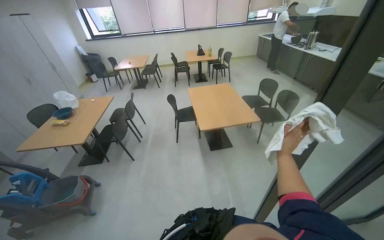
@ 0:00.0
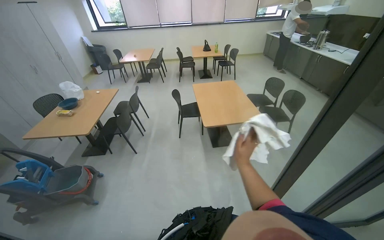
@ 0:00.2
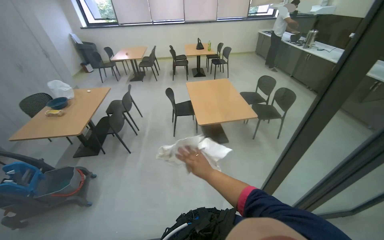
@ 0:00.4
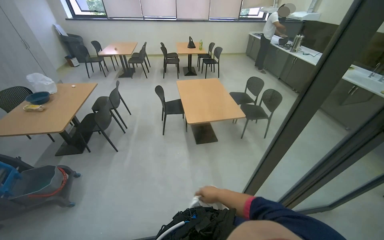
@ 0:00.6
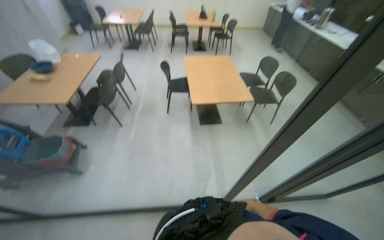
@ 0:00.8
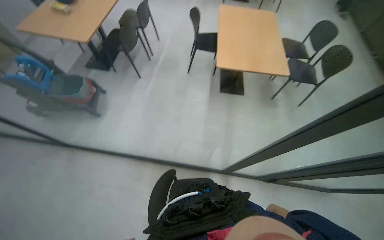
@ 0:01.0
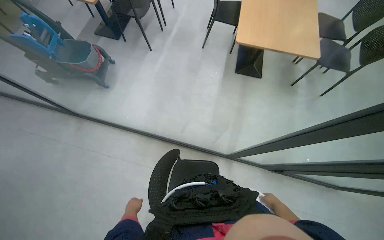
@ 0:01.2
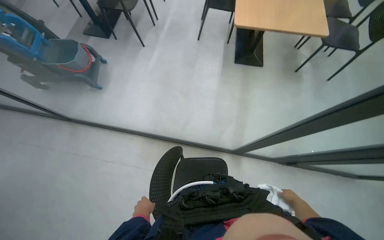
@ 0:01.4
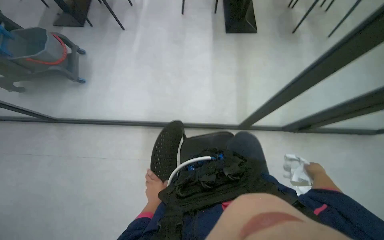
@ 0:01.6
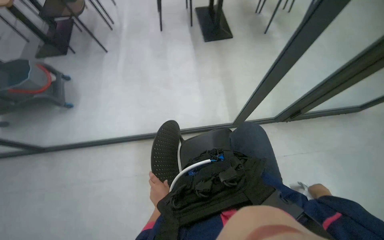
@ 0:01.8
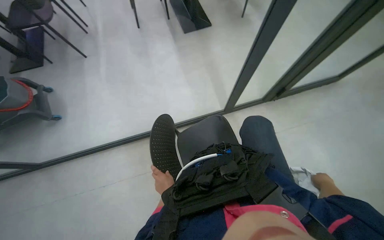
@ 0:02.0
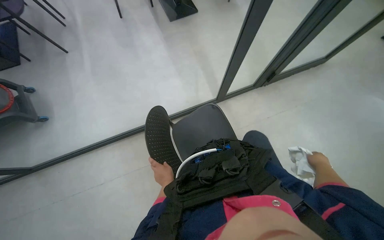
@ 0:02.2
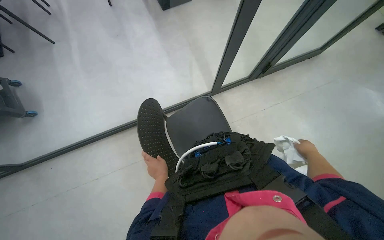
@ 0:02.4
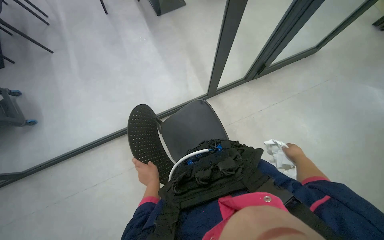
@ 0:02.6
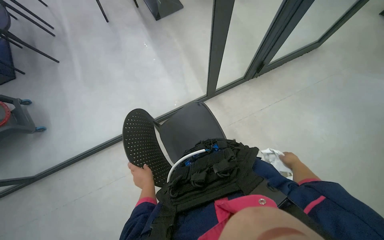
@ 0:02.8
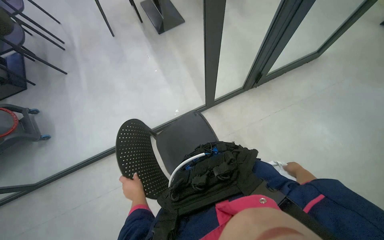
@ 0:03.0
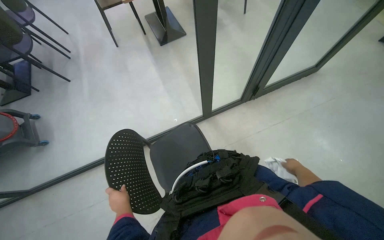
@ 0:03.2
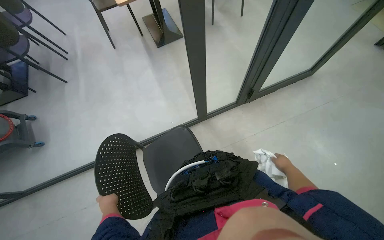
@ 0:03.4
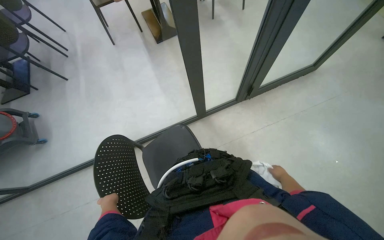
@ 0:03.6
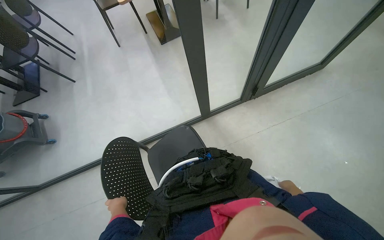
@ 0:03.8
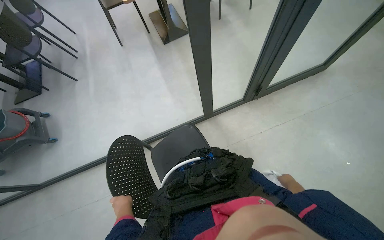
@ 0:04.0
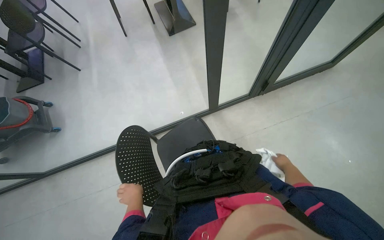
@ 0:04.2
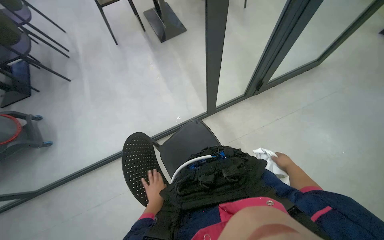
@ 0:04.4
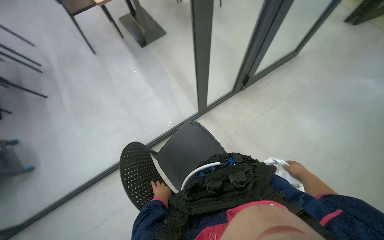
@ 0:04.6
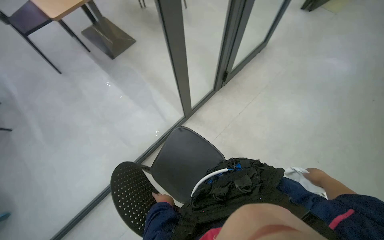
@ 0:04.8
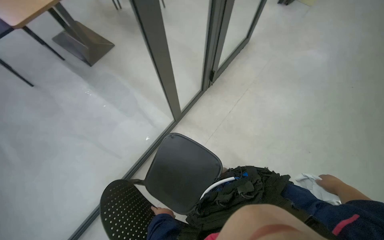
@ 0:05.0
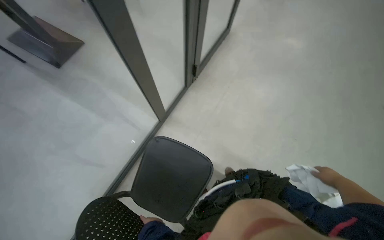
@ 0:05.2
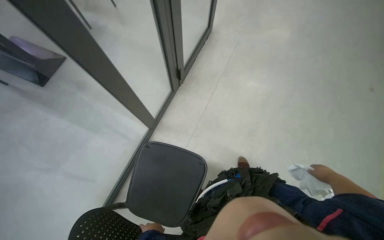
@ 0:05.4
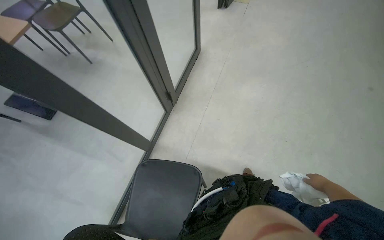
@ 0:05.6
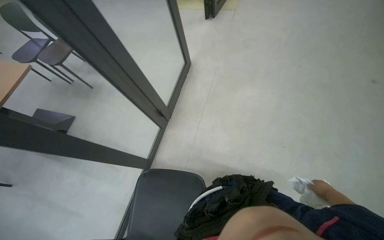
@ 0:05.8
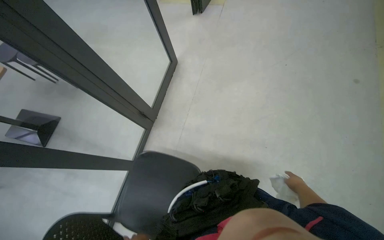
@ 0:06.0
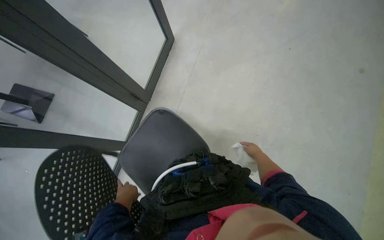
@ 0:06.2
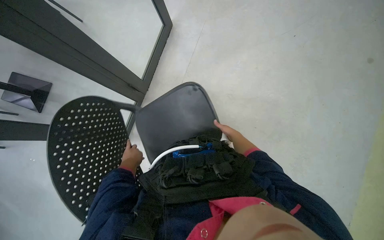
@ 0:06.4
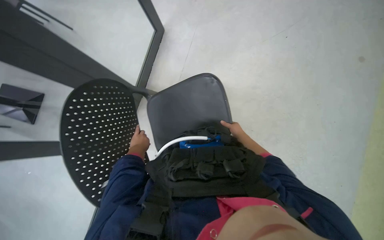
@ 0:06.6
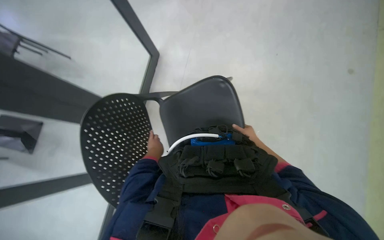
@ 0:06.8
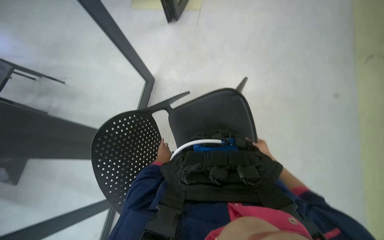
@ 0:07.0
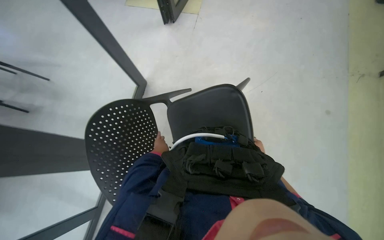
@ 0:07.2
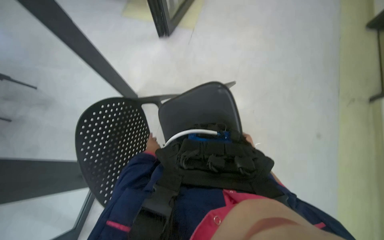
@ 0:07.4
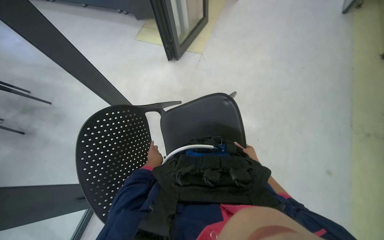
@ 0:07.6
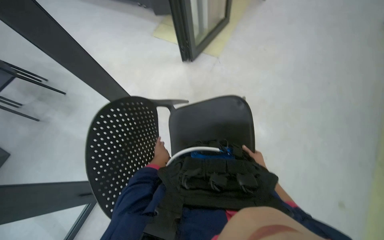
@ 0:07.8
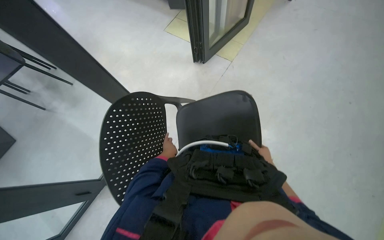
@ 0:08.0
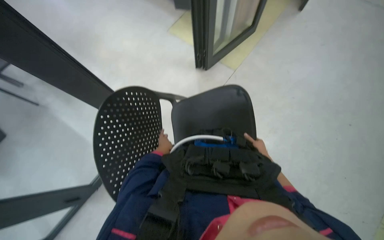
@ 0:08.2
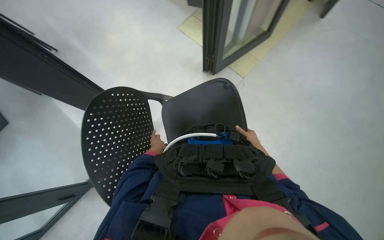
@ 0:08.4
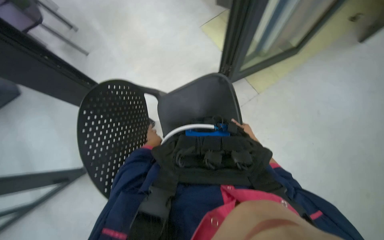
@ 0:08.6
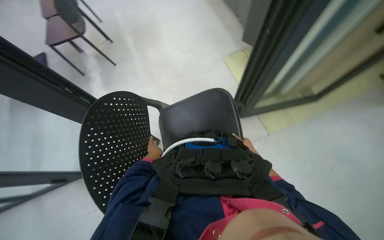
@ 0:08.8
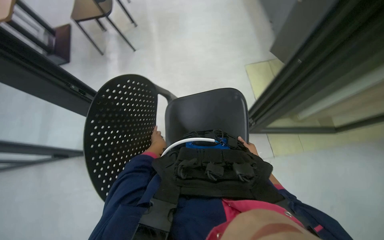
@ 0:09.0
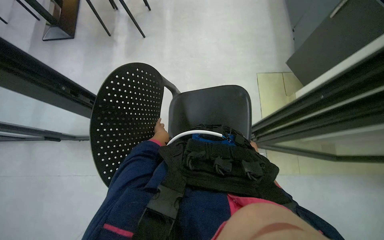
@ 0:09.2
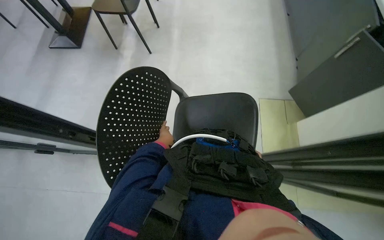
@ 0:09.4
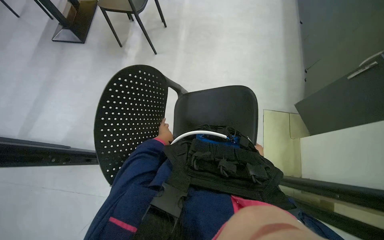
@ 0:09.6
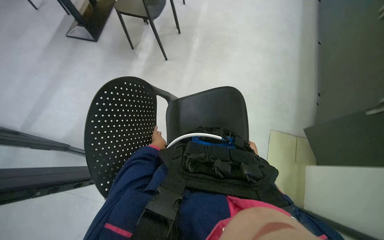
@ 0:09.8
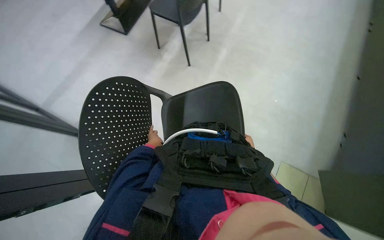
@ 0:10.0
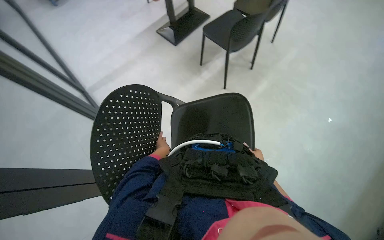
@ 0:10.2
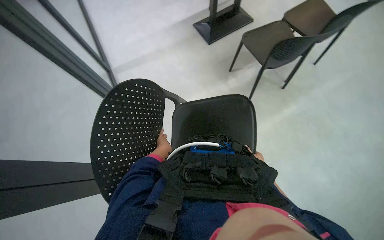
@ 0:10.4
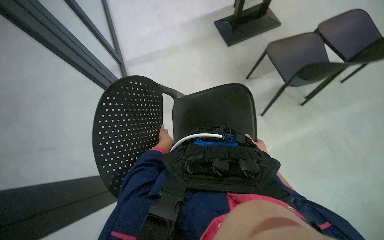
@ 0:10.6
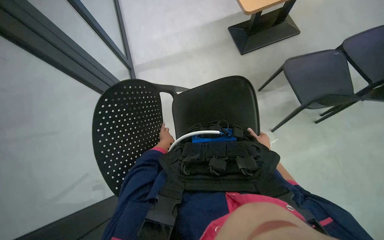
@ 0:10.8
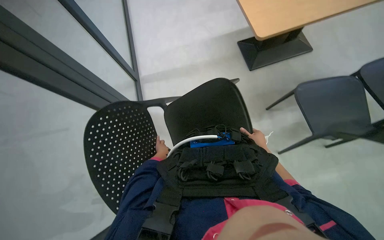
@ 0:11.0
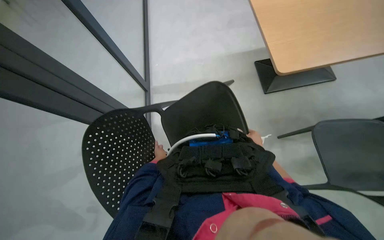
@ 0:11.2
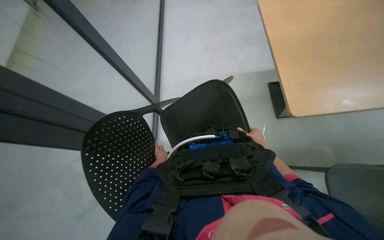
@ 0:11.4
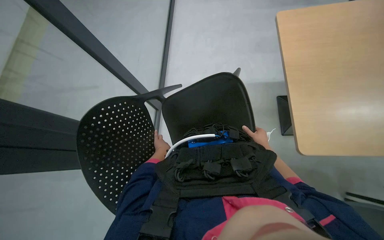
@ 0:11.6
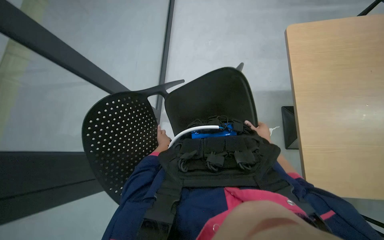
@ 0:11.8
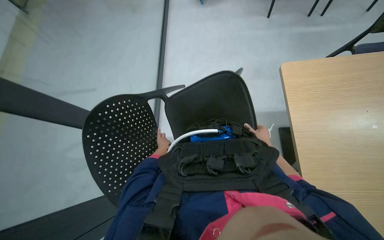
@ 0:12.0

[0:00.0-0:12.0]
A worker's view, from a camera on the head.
Job: organizing items.
The whole recording: Moving chairs. The worker moves chairs in the room.
0:00.0 to 0:01.6: The camera travels roughly 50 cm. The view tilts approximately 35 degrees downward.
0:01.6 to 0:03.0: The scene rotates counterclockwise by approximately 25 degrees.
0:03.0 to 0:04.4: The left hand travels to the left and back again, approximately 10 cm each way.
0:04.4 to 0:06.0: The head rotates some 55 degrees to the right. The view tips upward by approximately 10 degrees.
0:06.0 to 0:07.6: The right hand shifts approximately 20 cm farther from the camera and to the left.
0:07.6 to 0:09.0: The right hand is displaced farther from the camera by some 20 cm.
0:10.4 to 0:12.0: The right hand heads up the picture and nearer to the camera, covering about 20 cm.

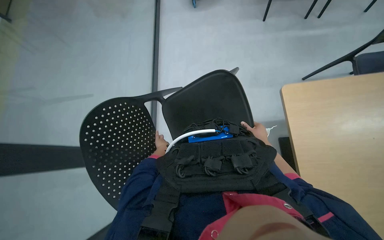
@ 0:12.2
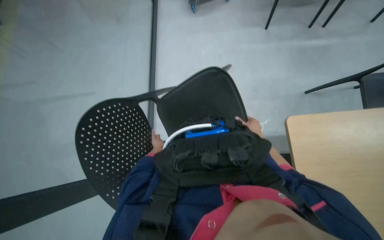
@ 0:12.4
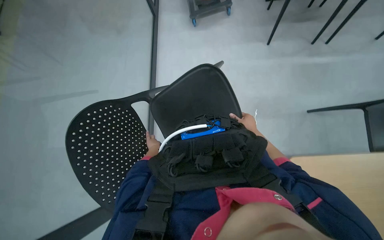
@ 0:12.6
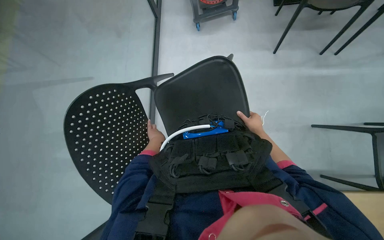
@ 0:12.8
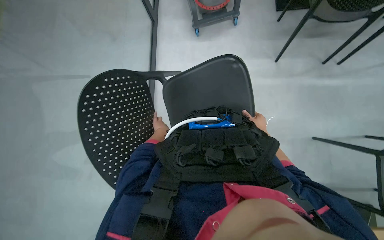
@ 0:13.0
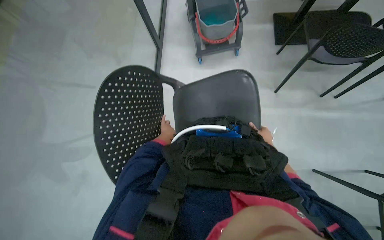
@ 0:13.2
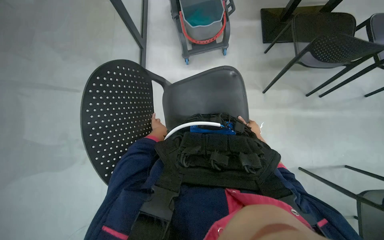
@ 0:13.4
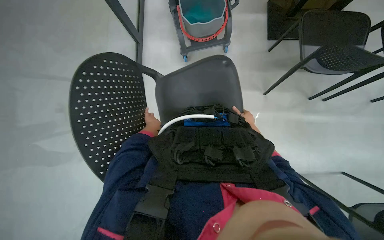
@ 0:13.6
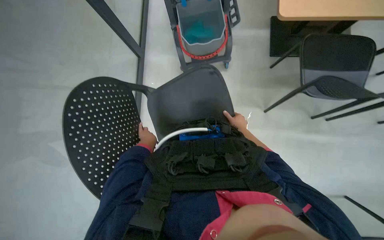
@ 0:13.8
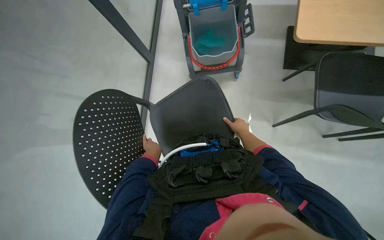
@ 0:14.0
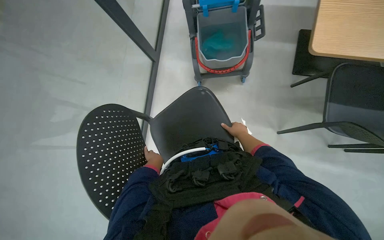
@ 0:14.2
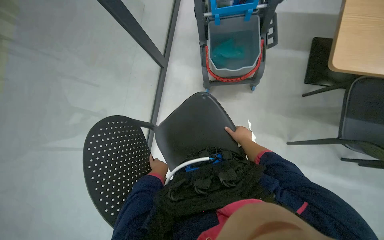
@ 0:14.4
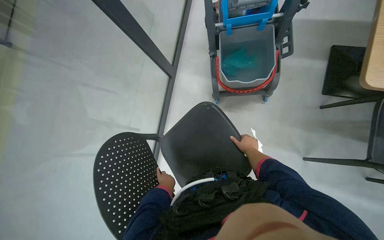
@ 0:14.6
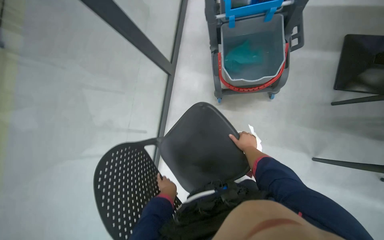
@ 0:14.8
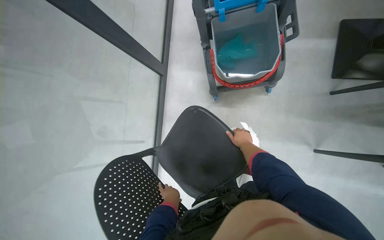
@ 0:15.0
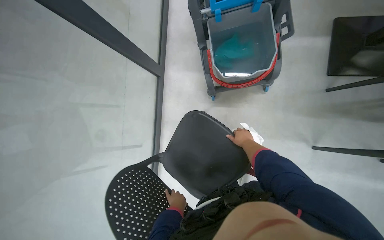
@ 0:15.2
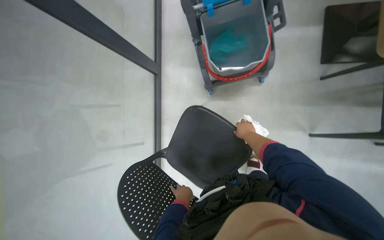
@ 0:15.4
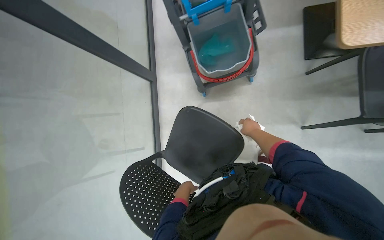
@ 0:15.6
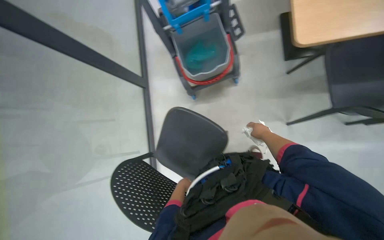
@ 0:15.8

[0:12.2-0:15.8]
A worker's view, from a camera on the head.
Job: organizing items.
The whole recording: Moving chairs. The worker moves chairs in the room.
0:14.0 to 0:15.8: The right hand moves to the right, approximately 10 cm.

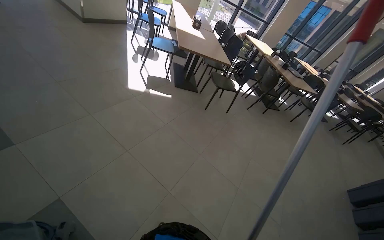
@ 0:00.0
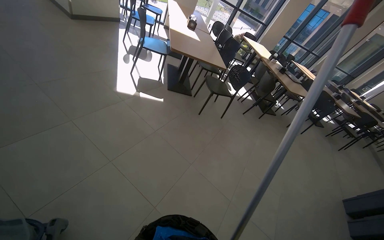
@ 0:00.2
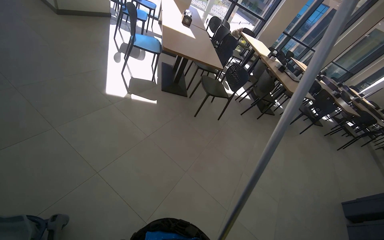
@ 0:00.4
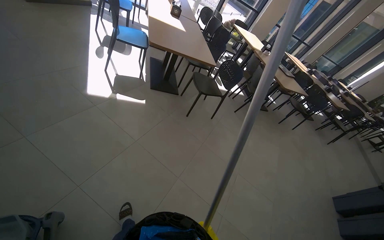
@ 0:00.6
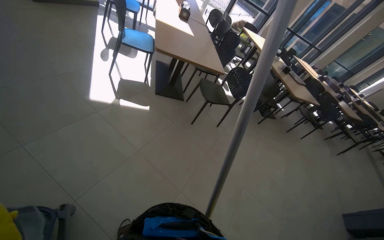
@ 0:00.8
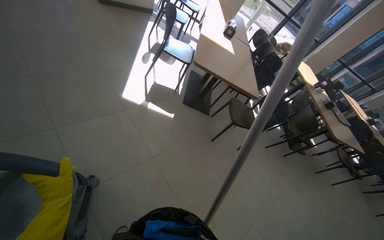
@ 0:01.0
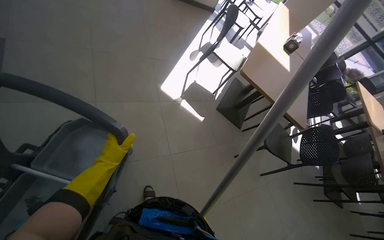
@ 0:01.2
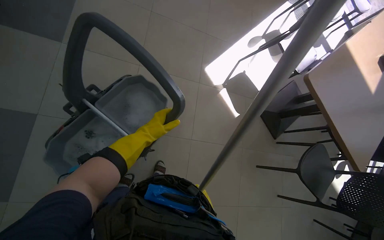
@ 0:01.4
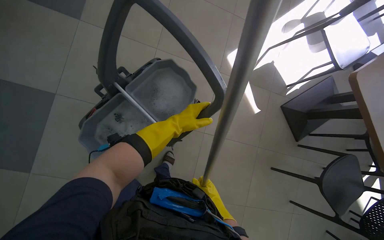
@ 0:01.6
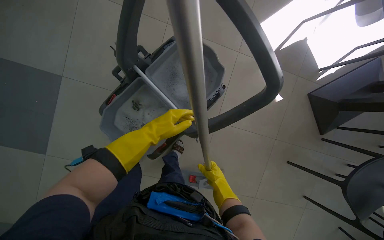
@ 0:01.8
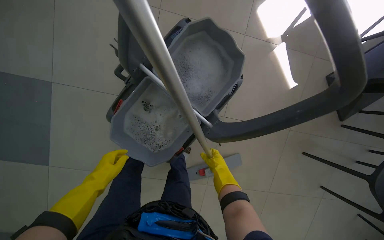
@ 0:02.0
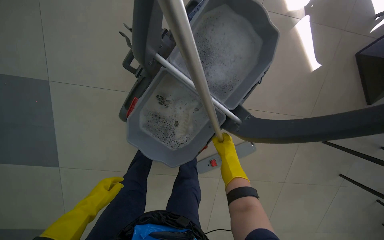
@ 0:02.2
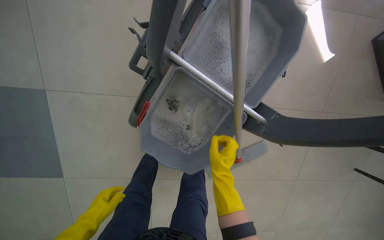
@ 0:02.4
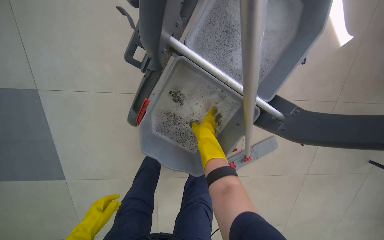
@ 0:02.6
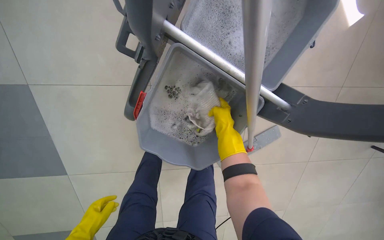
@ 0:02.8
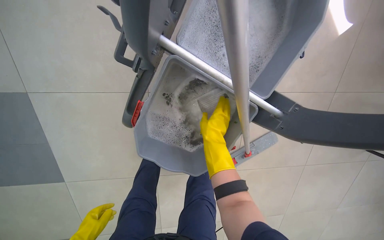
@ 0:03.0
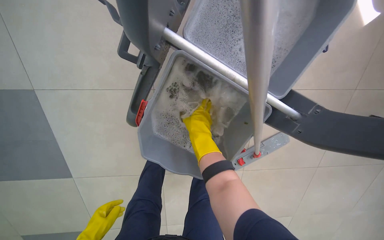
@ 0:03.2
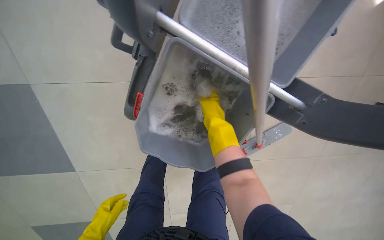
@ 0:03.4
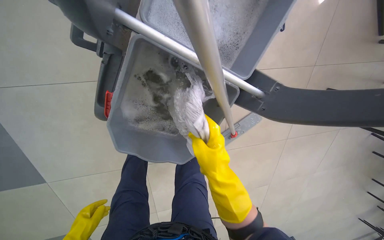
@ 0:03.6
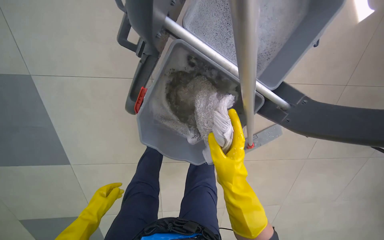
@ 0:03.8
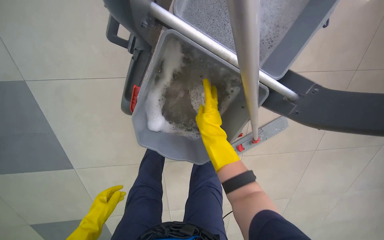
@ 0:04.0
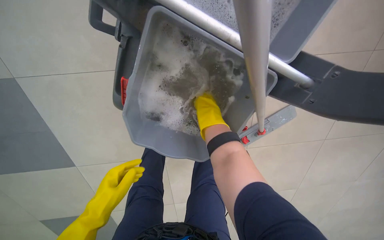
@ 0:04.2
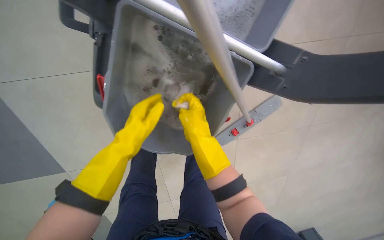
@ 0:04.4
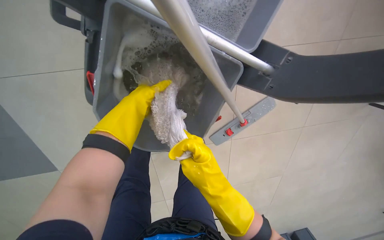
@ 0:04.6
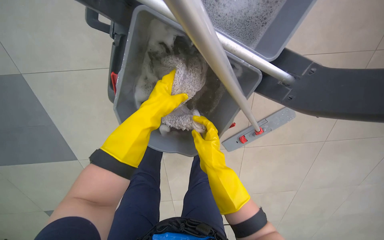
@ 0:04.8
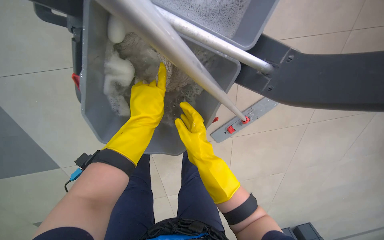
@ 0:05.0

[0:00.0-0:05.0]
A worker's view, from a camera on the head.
Job: preparing cleaning supplies.
The whole recording: Managing cleaning equipment and items. The worker removes the mop head from the handle and wrings it out in the bucket.
0:00.0 to 0:01.6: The camera travels about 80 cm. The wearer's head swings roughly 70 degrees to the left.
0:01.6 to 0:03.4: The wearer looks some 20 degrees further downward.
0:03.4 to 0:05.0: The right hand goes up and down the picture, about 15 cm each way, reversing 3 times.
